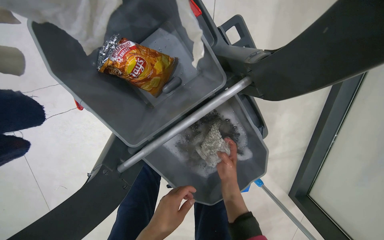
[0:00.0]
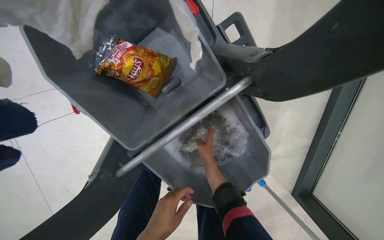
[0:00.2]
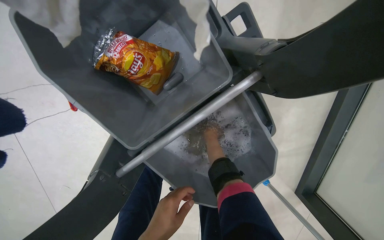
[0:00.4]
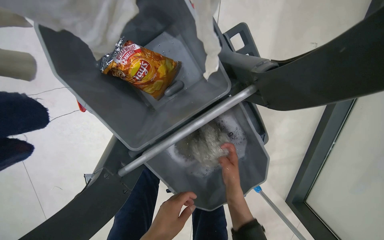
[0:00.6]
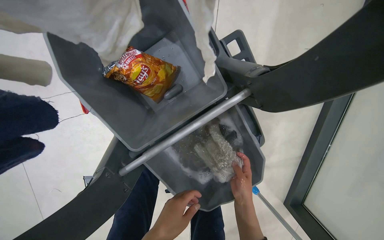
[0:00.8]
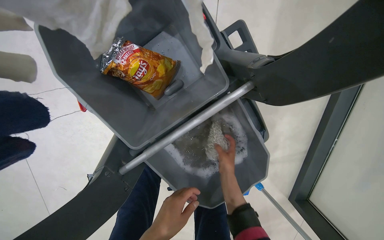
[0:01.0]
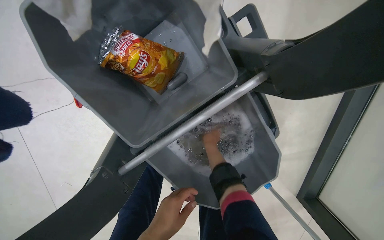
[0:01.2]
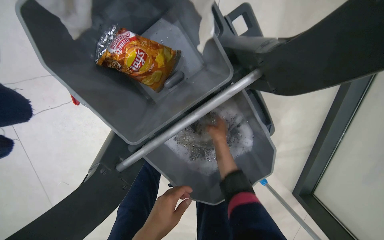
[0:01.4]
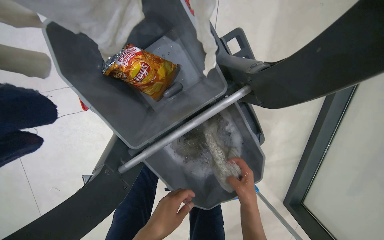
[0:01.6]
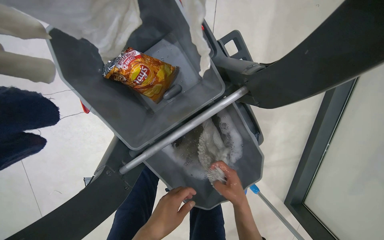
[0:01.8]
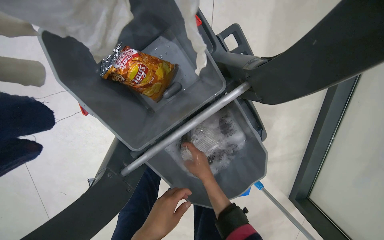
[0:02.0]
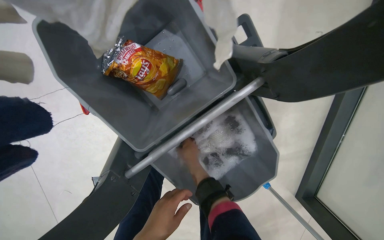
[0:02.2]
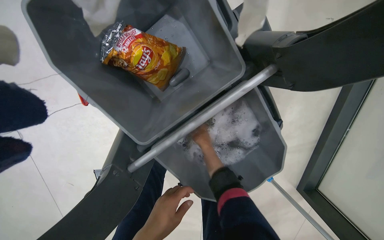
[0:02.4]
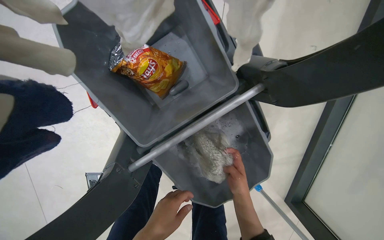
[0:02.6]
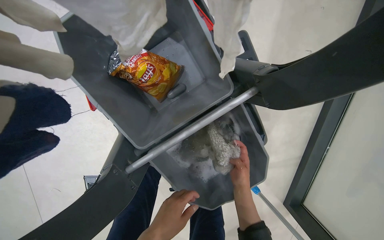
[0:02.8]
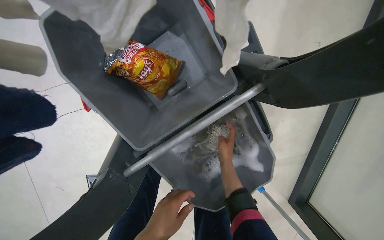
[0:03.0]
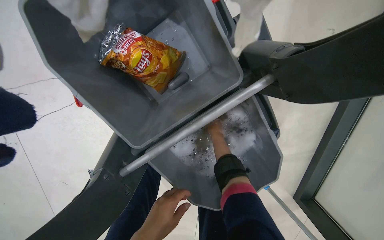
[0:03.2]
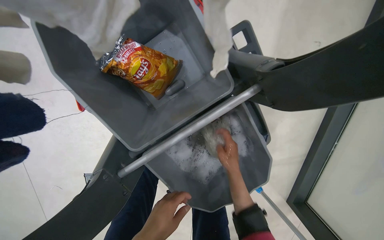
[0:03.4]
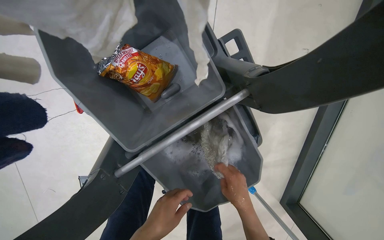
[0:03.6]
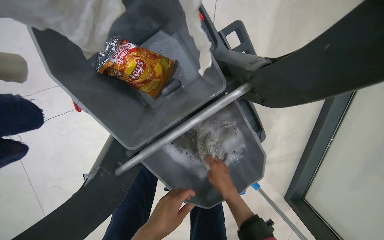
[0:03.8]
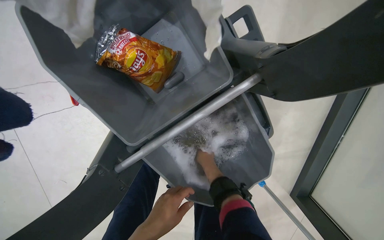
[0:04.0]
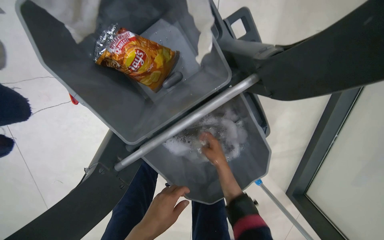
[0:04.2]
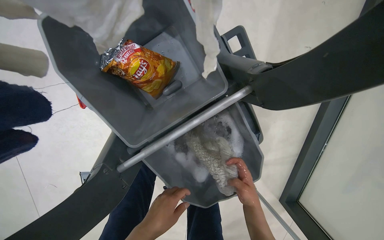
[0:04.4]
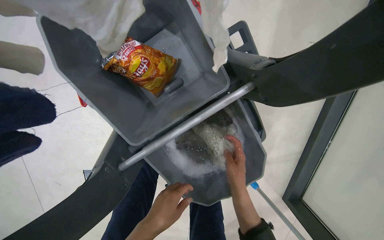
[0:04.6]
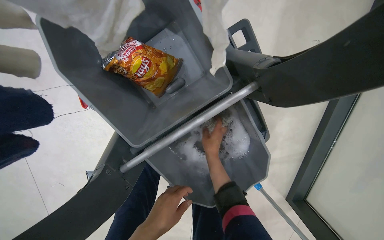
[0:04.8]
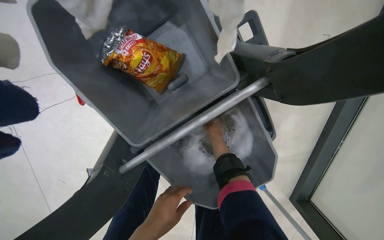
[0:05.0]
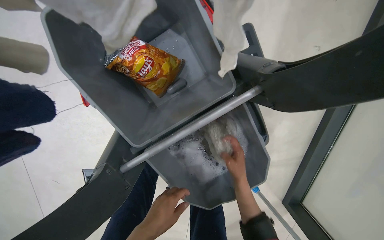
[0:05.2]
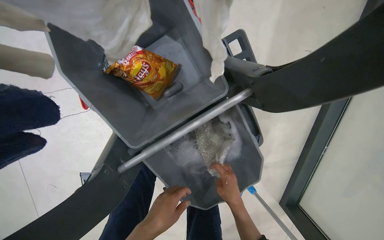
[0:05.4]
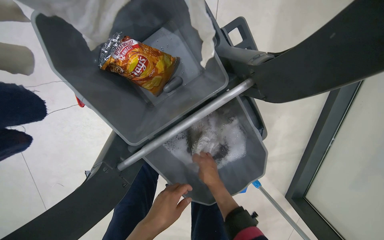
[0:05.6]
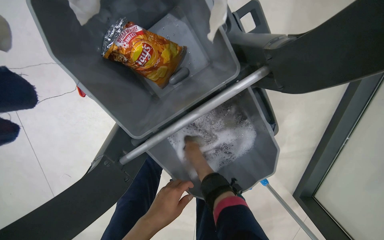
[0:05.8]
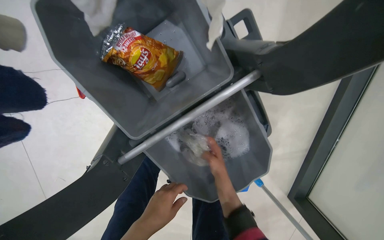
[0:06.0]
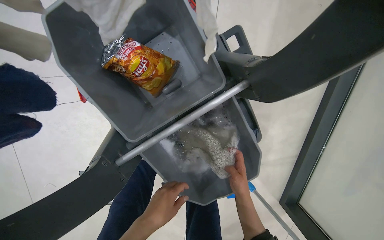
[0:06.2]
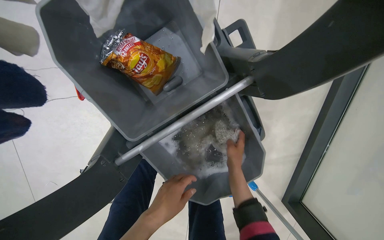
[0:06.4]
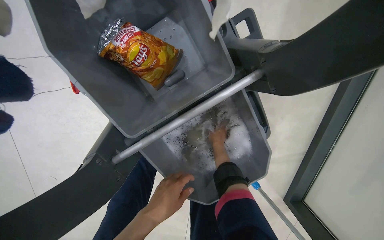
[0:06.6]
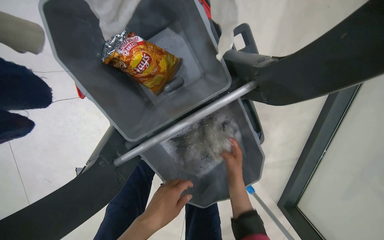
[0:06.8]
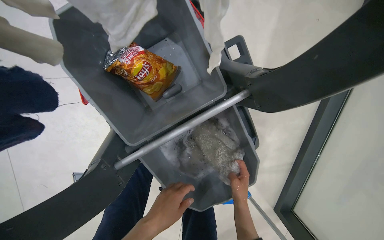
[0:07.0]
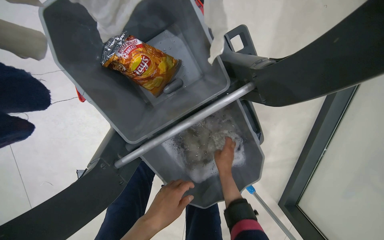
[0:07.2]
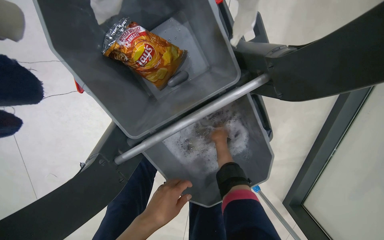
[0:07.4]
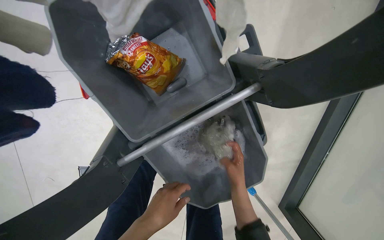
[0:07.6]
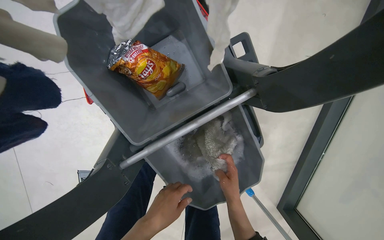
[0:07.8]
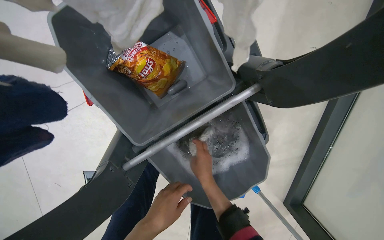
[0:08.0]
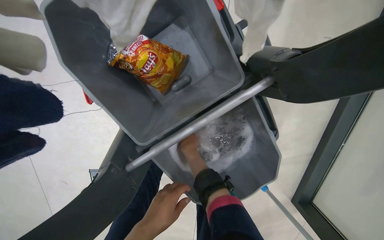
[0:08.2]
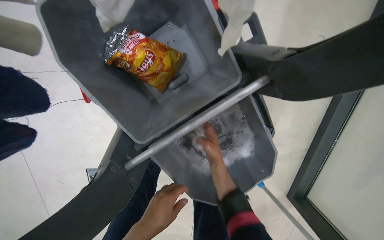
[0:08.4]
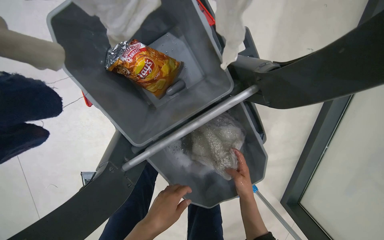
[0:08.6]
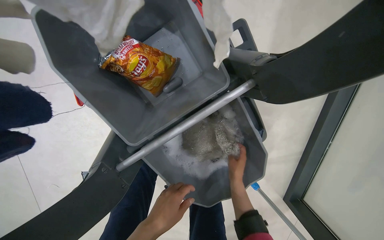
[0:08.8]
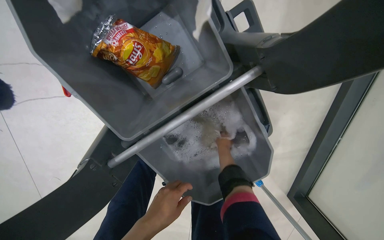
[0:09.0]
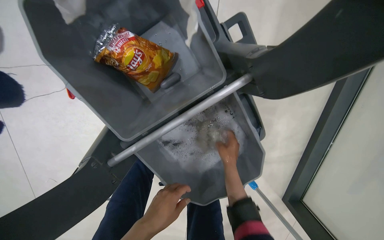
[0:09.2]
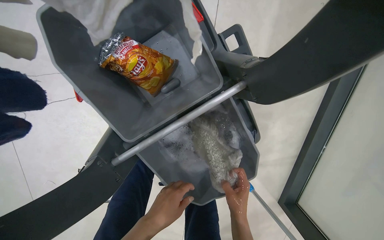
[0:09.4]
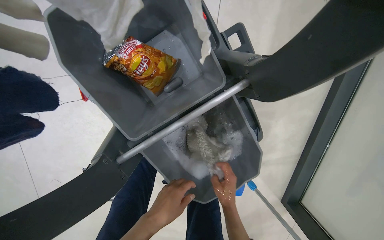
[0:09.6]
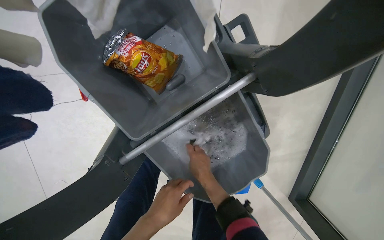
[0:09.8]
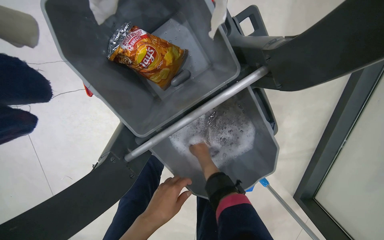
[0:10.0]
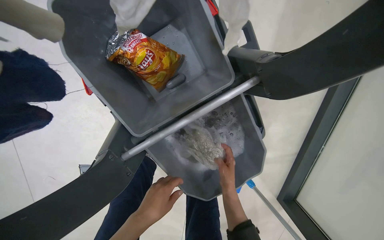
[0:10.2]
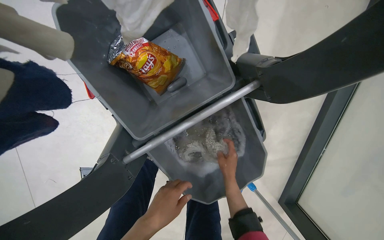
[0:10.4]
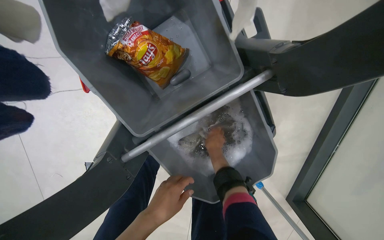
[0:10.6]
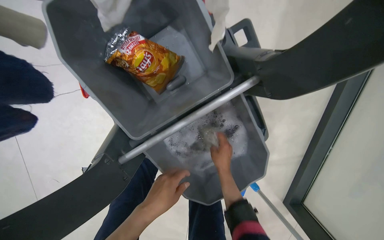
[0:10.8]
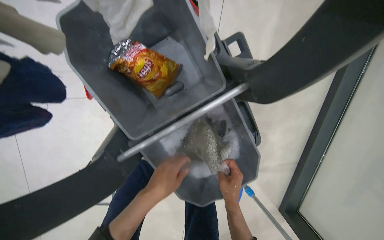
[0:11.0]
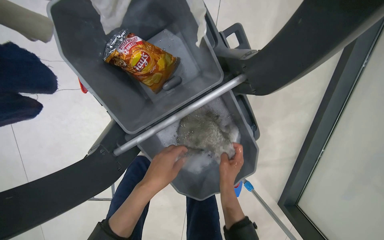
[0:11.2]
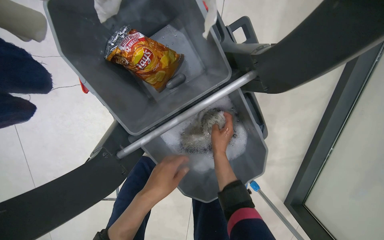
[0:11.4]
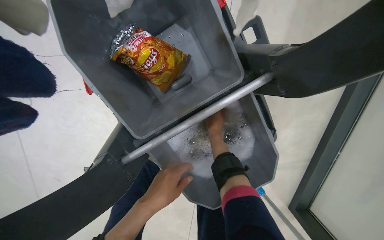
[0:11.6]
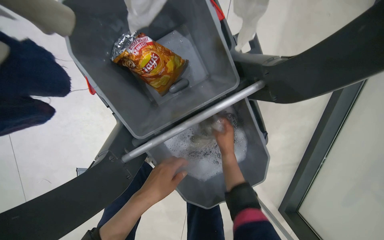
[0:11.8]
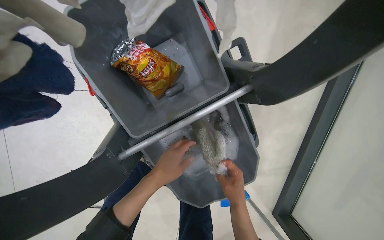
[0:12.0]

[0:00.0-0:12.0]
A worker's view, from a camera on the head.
Job: preparing cleaning supplies.
The whole recording: Washing and wringing mop head. The worker washes and wrings out a mop head in a bucket on the cleaning cart.
0:00.0 to 0:01.6: The right hand moves up and down the picture over roughly 20 cm, changing direction 3 times.
0:01.6 to 0:03.0: The right hand goes approximately 15 cm up the picture and to the left.
0:03.0 to 0:04.4: The right hand swings nearer and farther, some 25 cm each way, with 3 reversals.
0:04.4 to 0:06.0: The right hand swings up and down the picture, about 20 cm each way, with 2 reversals.
0:06.0 to 0:07.6: The right hand goes up and down the picture, about 15 cm each way, reversing 3 times.
0:07.6 to 0:09.0: The right hand heads farther from the camera, covering roughly 15 cm, and travels to the left and back again, roughly 20 cm each way.
0:09.0 to 0:10.4: The right hand goes nearer and farther, roughly 20 cm each way, reversing 2 times.
0:10.4 to 0:12.0: The left hand moves up the picture, about 10 cm. The right hand moves up and down the picture over about 20 cm, changing direction 3 times.

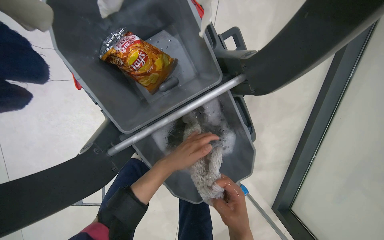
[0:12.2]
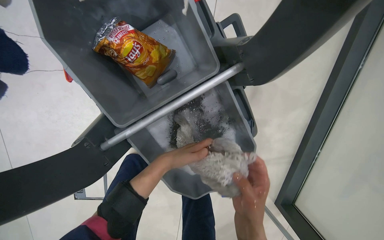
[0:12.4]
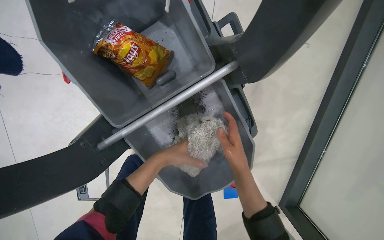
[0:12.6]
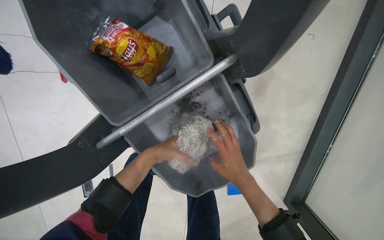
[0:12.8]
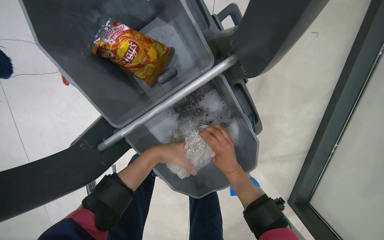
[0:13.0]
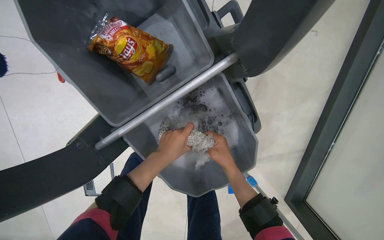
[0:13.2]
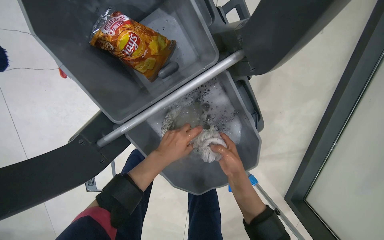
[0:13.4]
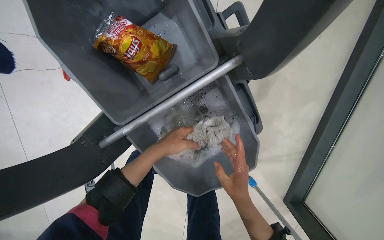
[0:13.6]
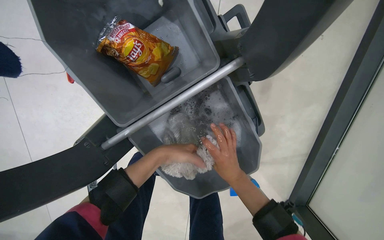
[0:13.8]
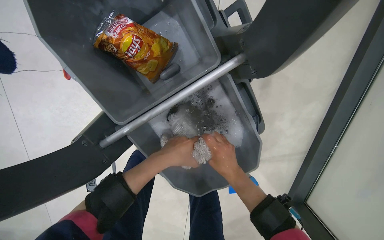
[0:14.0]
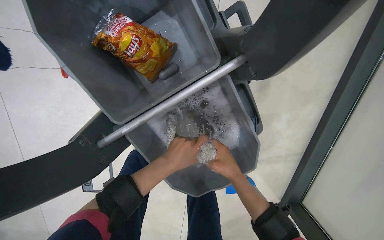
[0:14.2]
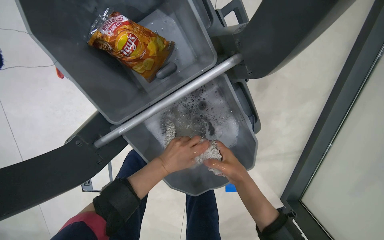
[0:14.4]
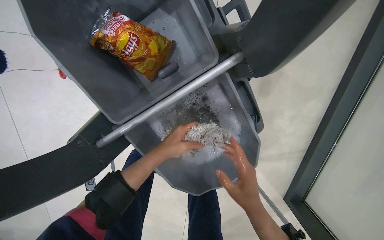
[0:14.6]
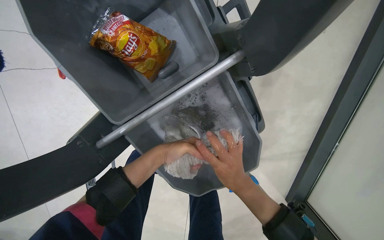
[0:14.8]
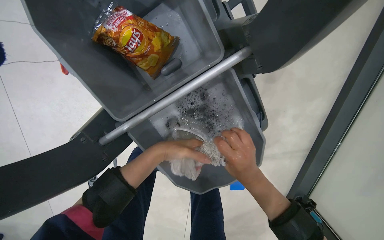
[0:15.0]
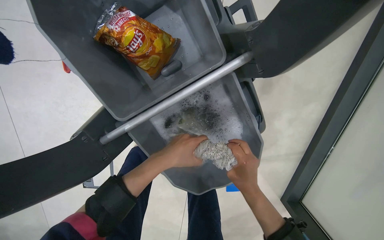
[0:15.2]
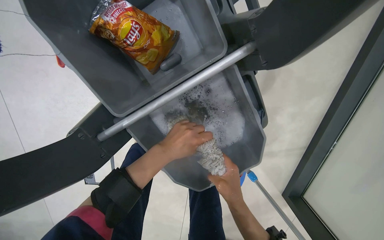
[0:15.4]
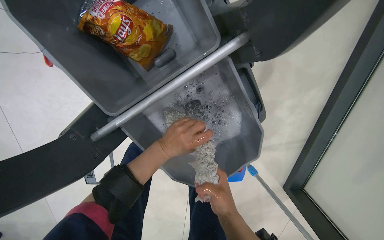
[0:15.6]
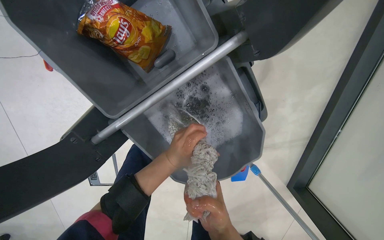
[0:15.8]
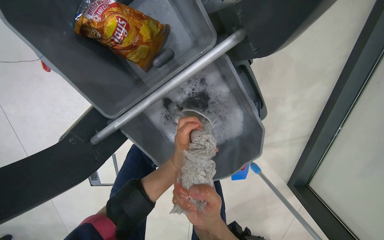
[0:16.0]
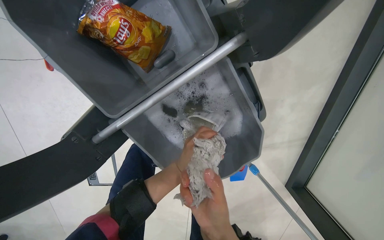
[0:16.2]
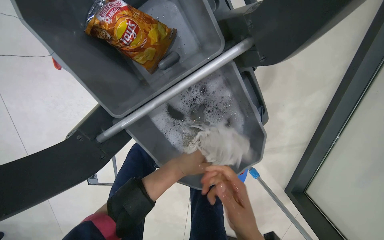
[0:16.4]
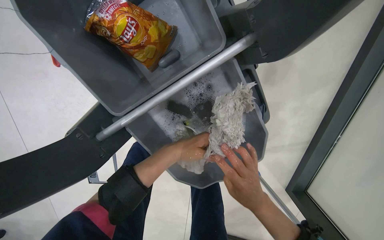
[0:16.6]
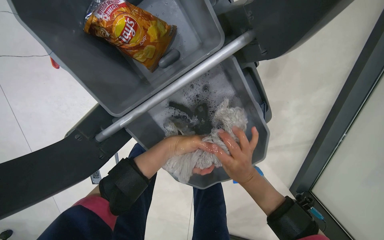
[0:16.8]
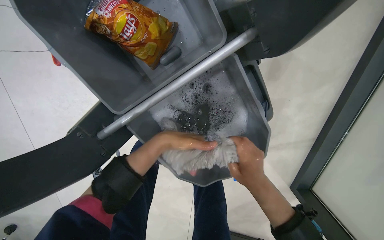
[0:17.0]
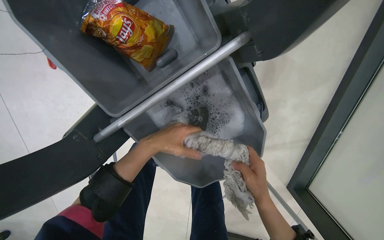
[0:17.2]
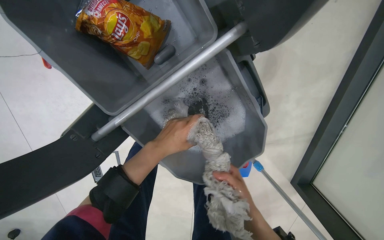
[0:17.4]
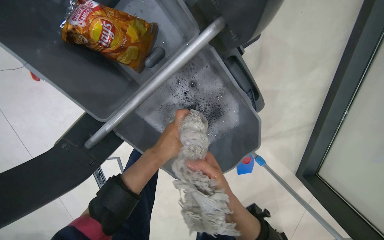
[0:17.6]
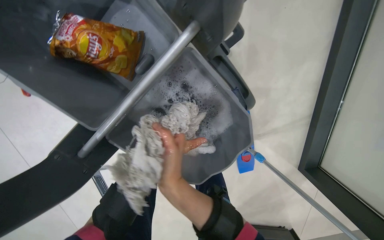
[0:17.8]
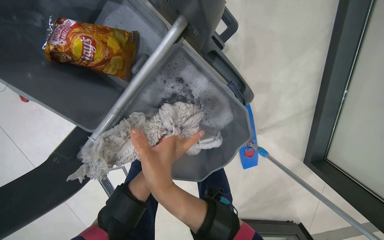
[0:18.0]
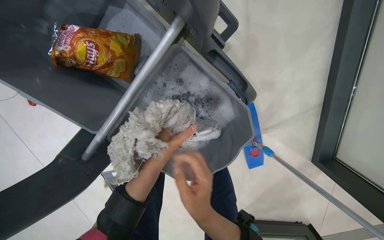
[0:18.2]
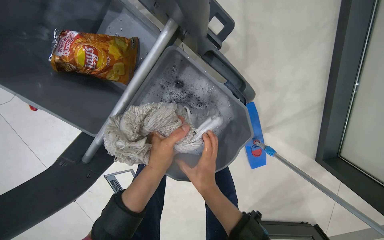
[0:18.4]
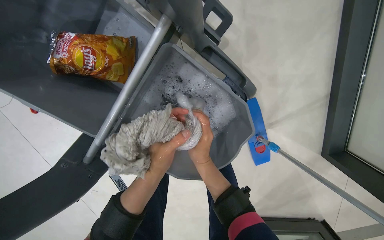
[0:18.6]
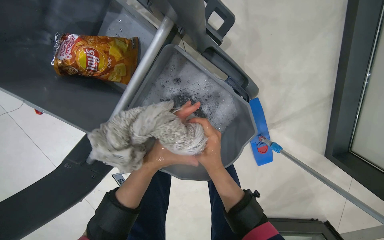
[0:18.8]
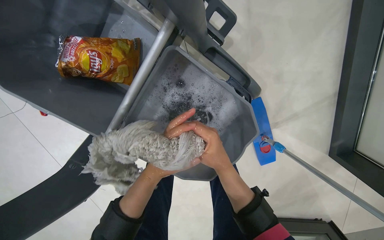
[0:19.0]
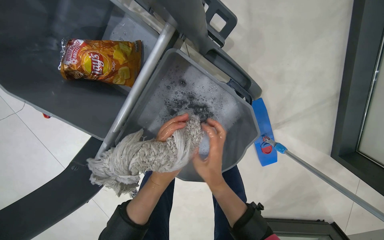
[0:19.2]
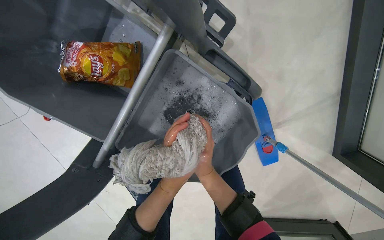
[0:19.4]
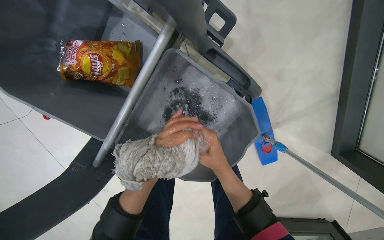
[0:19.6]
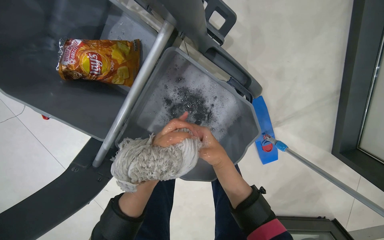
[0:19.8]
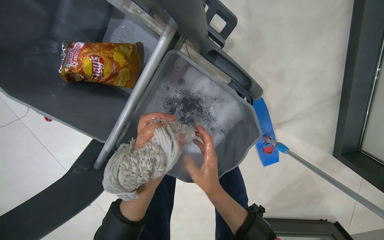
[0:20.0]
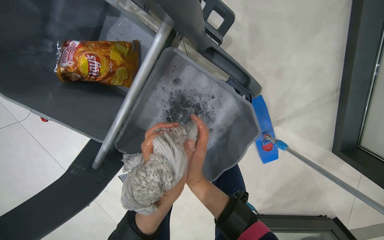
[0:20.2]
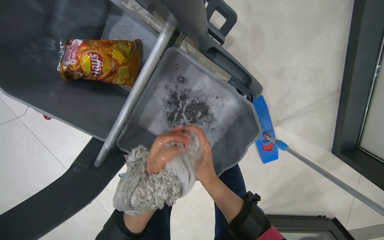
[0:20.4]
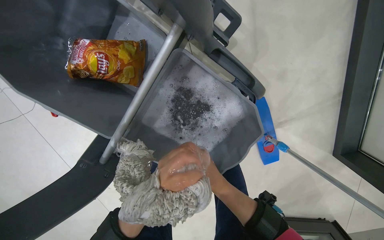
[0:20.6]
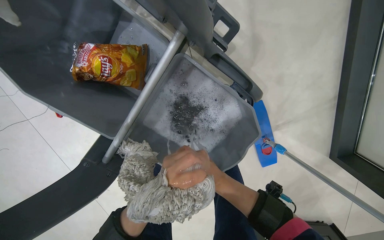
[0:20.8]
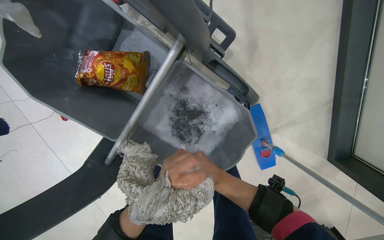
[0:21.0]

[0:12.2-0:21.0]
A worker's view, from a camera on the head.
Job: preparing cleaning supplies.
The whole recording: Washing and wringing mop head. The worker washes and wrings out a mop head in a bucket on the cleaning cart.
0:13.6 to 0:15.2: The hands work in one place, with small movements.
0:15.2 to 0:16.6: The right hand travels to the left and back again, roughly 10 cm each way.
0:16.6 to 0:18.0: The right hand travels to the left by about 20 cm.
0:18.0 to 0:19.6: The right hand shifts some 15 cm to the right and farther from the camera.
0:19.6 to 0:21.0: The right hand heads nearer to the camera, covering some 10 cm.
